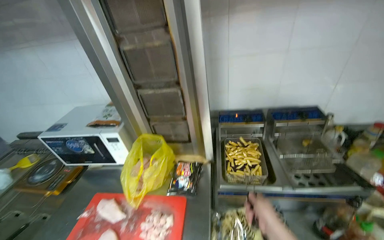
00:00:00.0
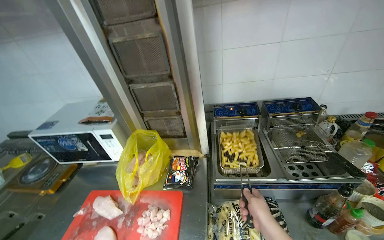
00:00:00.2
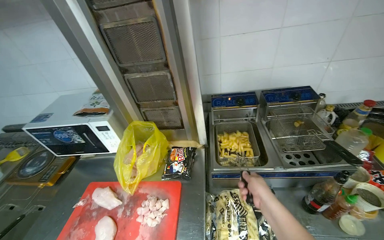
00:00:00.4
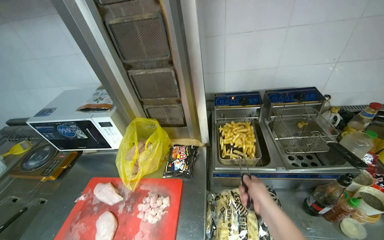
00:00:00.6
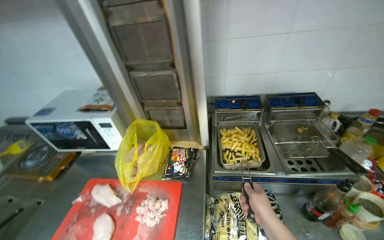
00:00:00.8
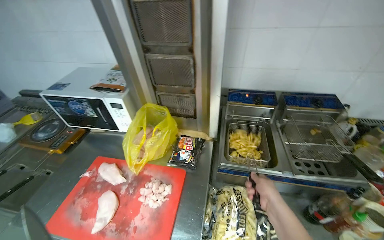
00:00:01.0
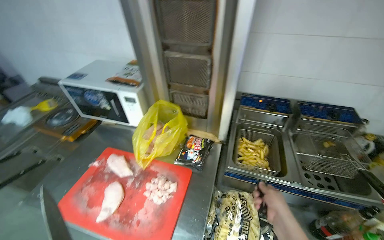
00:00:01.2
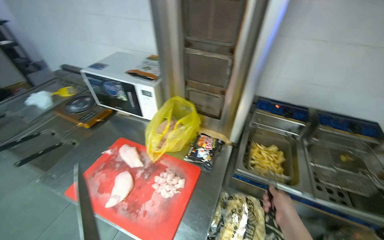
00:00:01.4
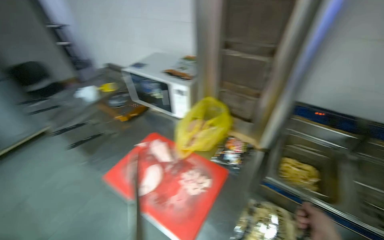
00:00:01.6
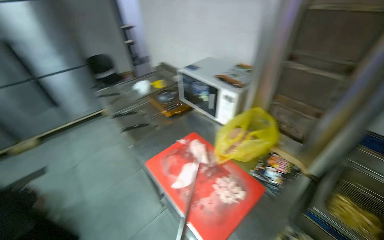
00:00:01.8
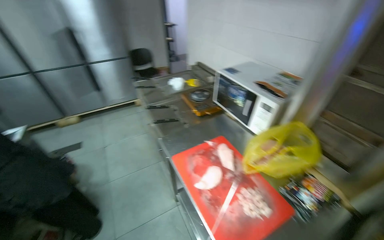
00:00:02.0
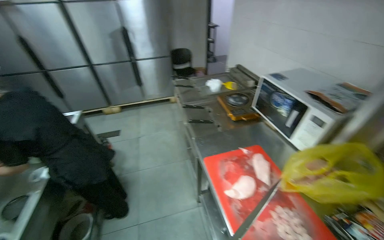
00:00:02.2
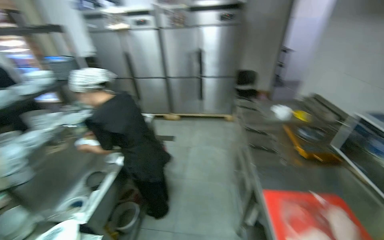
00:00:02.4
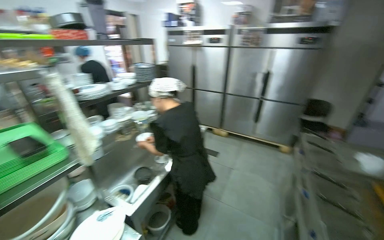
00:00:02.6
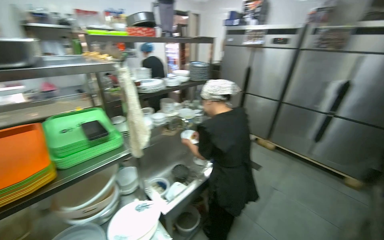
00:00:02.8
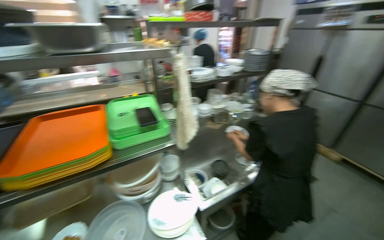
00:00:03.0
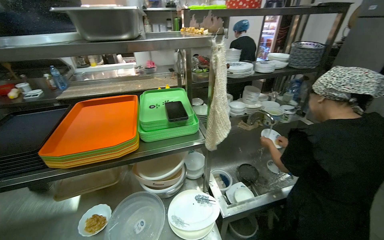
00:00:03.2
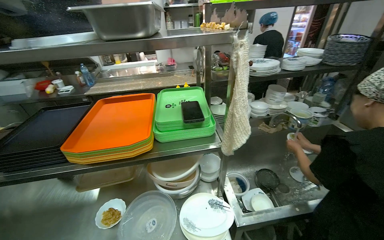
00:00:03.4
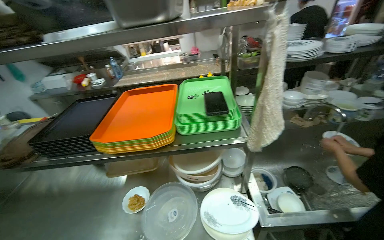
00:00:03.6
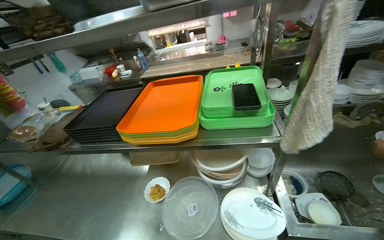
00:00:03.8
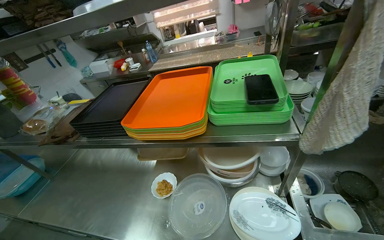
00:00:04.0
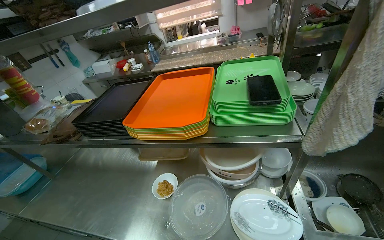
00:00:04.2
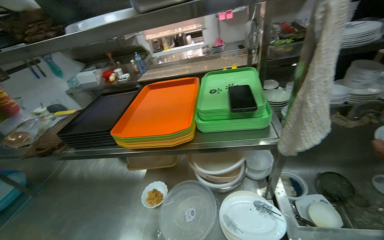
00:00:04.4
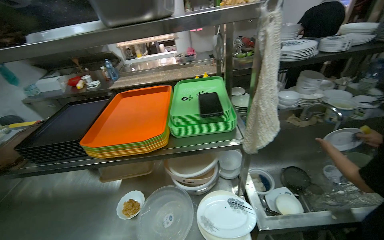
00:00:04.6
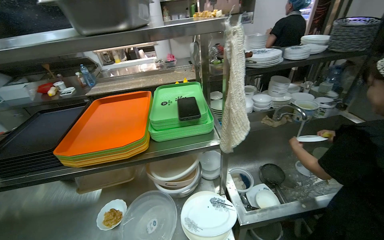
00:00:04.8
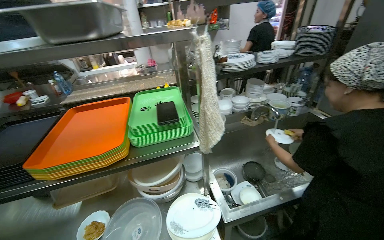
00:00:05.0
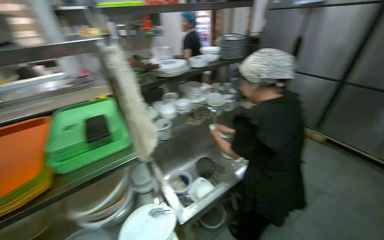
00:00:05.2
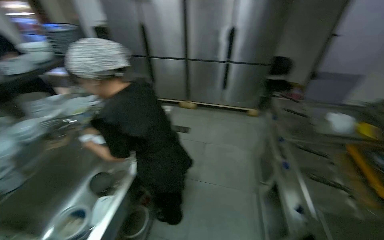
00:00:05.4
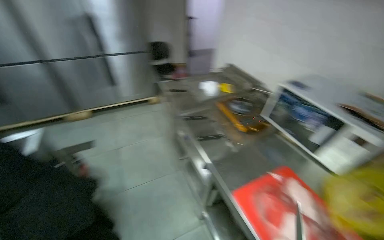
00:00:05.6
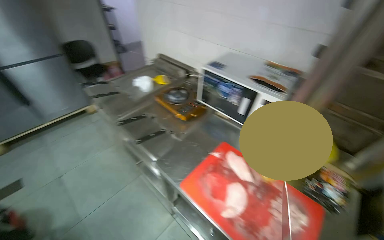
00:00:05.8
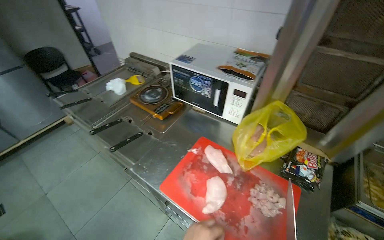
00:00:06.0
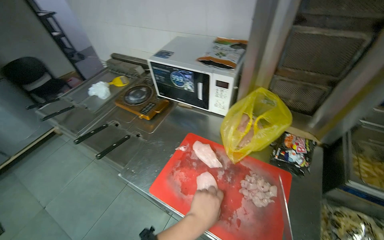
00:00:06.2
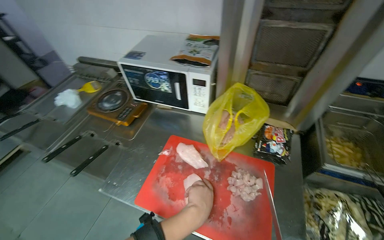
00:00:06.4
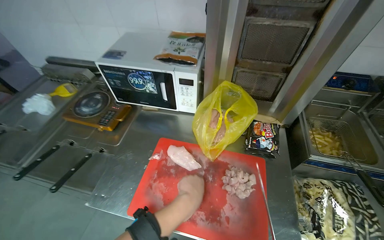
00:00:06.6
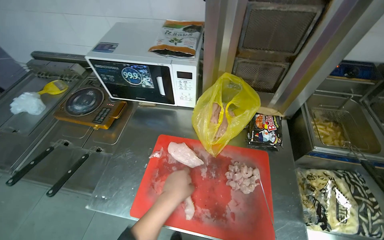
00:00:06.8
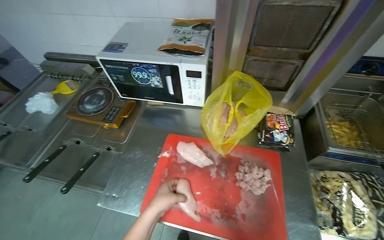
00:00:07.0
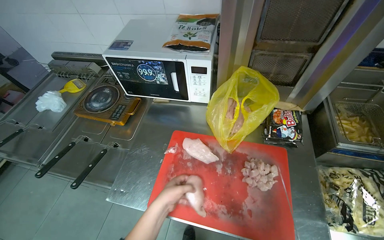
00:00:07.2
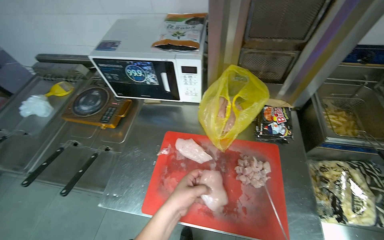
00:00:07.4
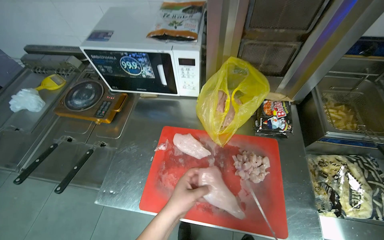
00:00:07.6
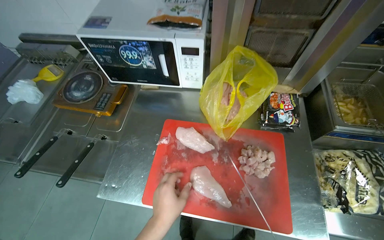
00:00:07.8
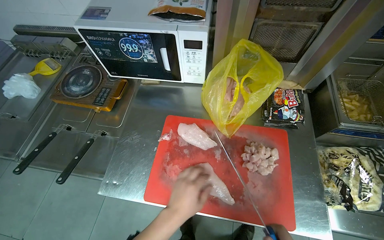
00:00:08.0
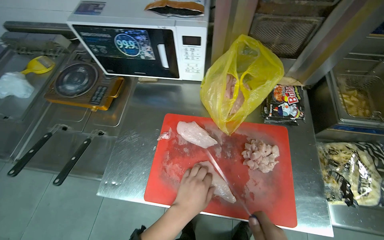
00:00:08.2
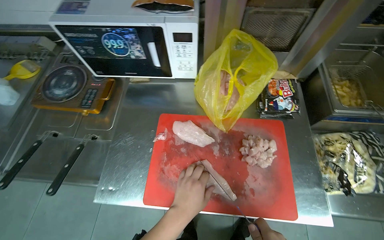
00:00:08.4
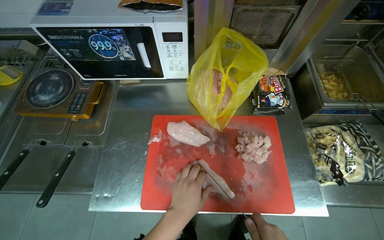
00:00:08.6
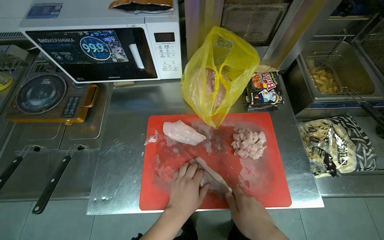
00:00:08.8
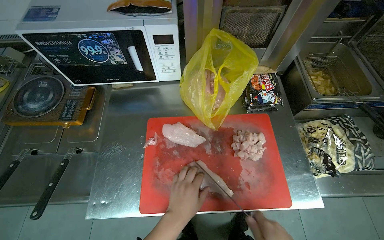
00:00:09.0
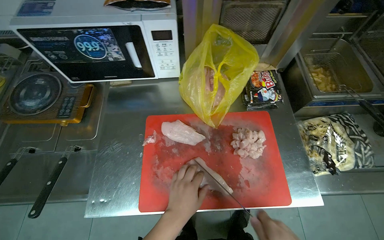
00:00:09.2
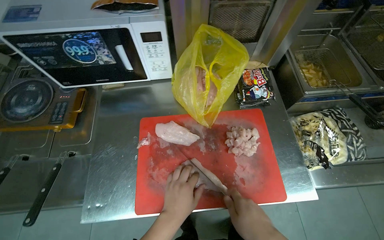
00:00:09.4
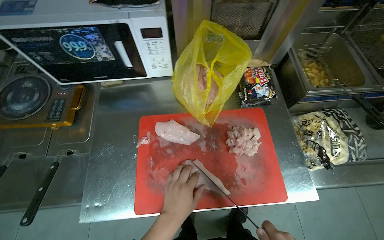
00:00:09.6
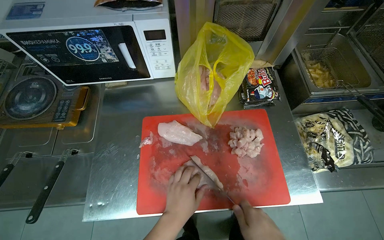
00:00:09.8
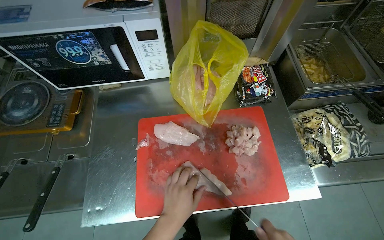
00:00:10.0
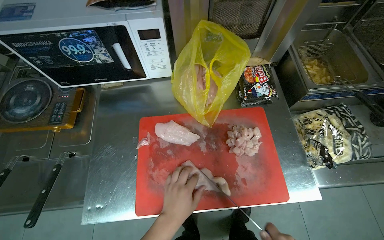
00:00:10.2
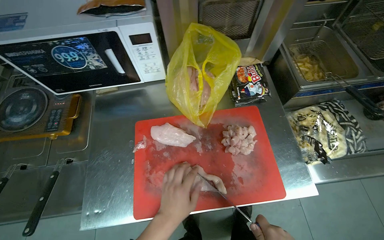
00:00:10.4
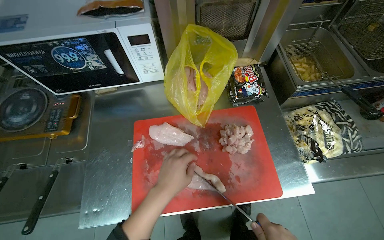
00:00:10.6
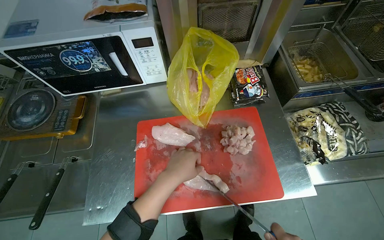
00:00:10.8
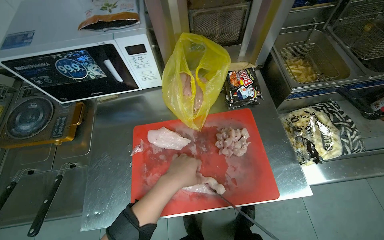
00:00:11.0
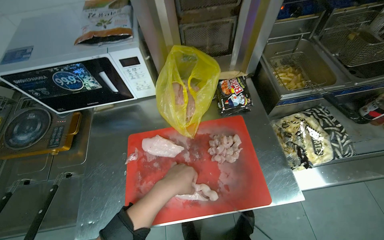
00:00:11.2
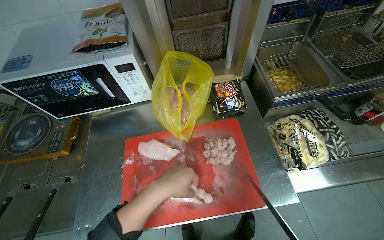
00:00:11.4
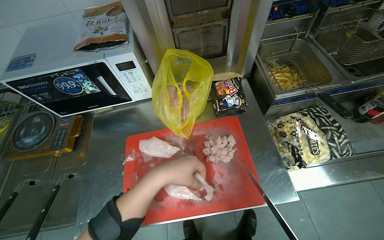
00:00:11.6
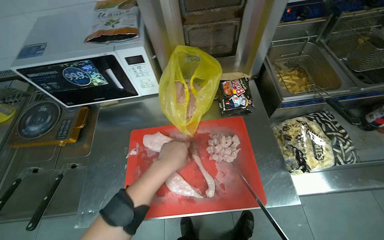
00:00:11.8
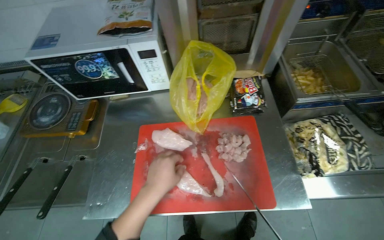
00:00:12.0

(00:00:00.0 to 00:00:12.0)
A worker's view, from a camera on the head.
Job: preparing food.
The whole recording: Cutting chicken on cutting board. The worker removes chicken from a bag and cuts it into pieces on a red cutting board.
00:00:00.0 - 00:00:01.6: The wearer's head swings approximately 25 degrees to the left.
00:00:01.6 - 00:00:03.0: The head travels approximately 50 cm. The head turns to the left by roughly 120 degrees.
00:00:03.0 - 00:00:04.4: The head turns to the left by approximately 35 degrees.
00:00:04.4 - 00:00:06.0: The head travels approximately 60 cm. The wearer's head swings some 150 degrees to the right.
00:00:06.0 - 00:00:07.6: The head rotates about 25 degrees to the right.
00:00:10.4 - 00:00:12.0: The left hand moves up the picture, approximately 10 cm.

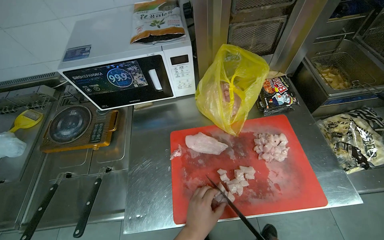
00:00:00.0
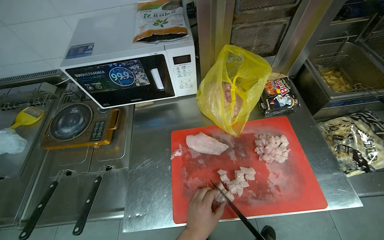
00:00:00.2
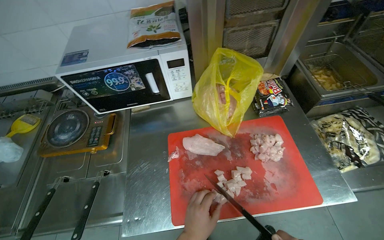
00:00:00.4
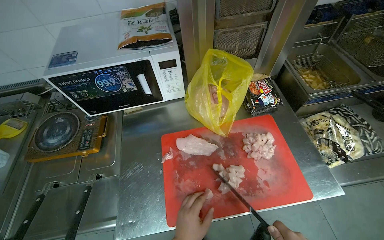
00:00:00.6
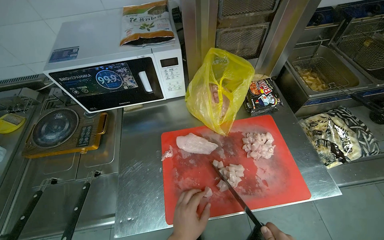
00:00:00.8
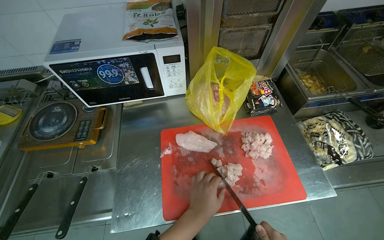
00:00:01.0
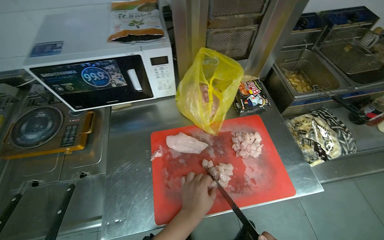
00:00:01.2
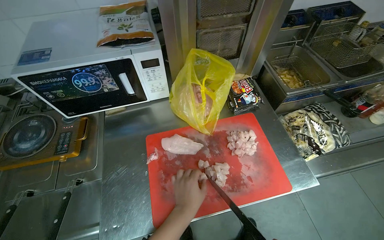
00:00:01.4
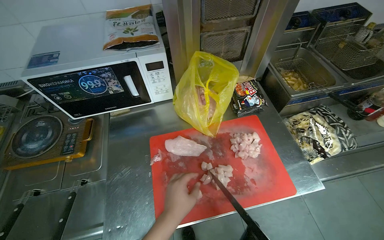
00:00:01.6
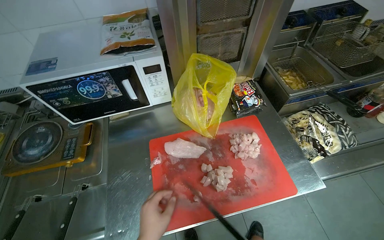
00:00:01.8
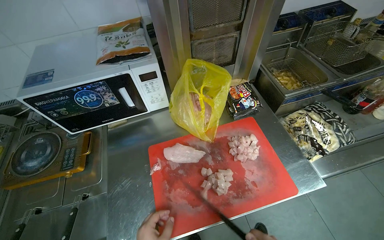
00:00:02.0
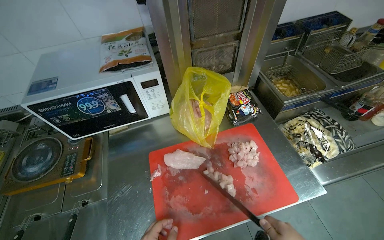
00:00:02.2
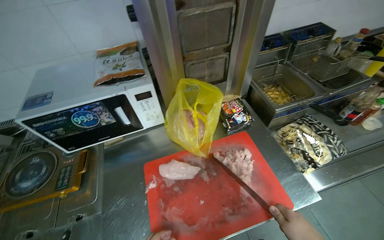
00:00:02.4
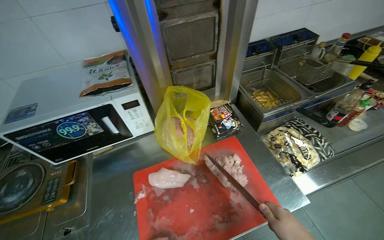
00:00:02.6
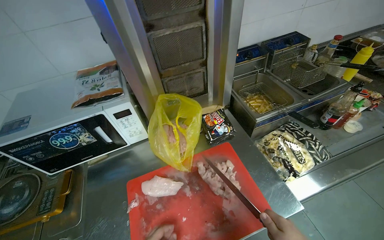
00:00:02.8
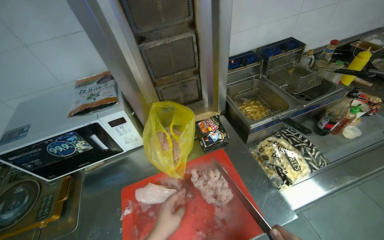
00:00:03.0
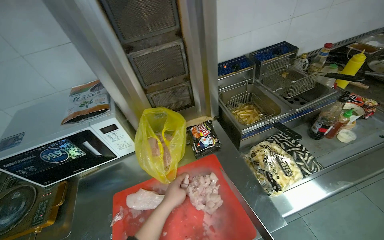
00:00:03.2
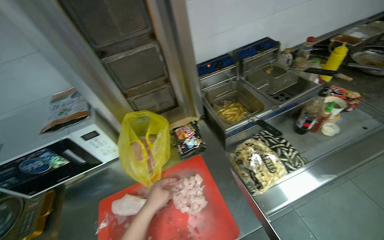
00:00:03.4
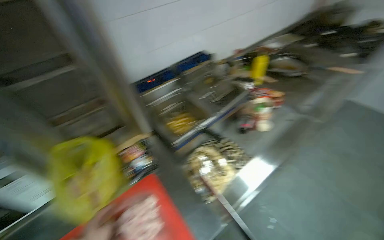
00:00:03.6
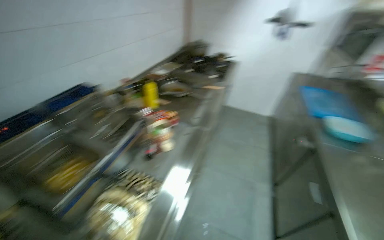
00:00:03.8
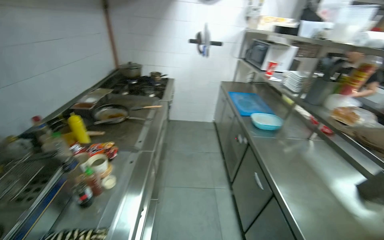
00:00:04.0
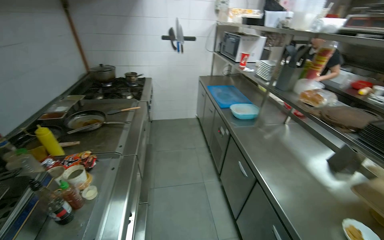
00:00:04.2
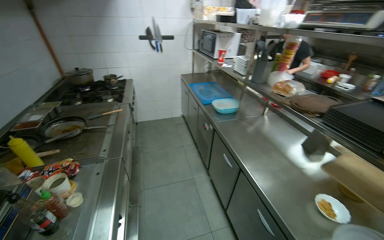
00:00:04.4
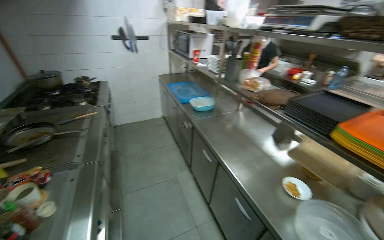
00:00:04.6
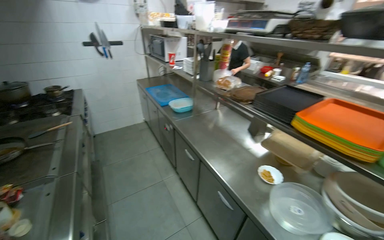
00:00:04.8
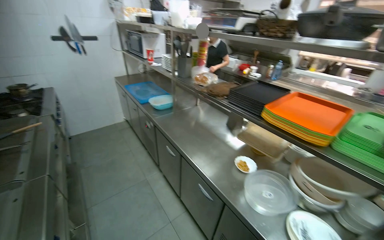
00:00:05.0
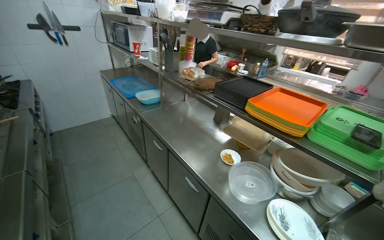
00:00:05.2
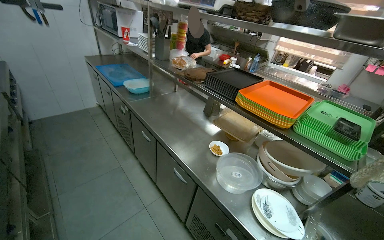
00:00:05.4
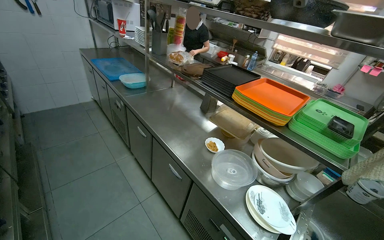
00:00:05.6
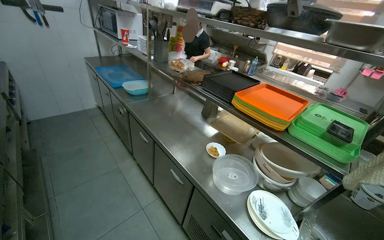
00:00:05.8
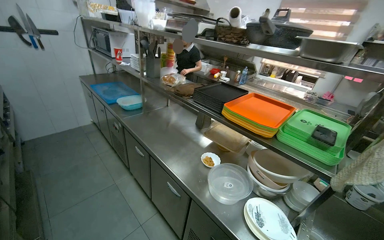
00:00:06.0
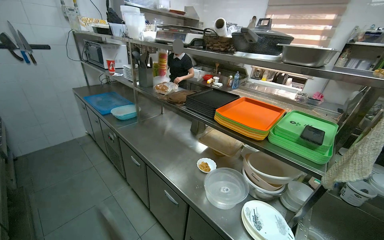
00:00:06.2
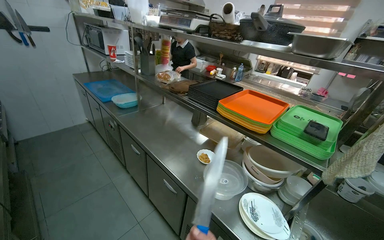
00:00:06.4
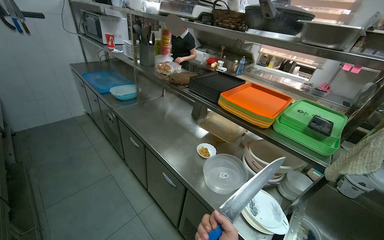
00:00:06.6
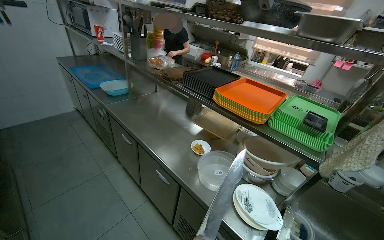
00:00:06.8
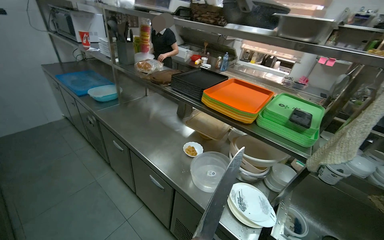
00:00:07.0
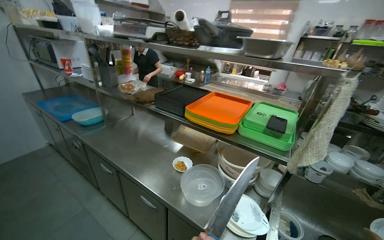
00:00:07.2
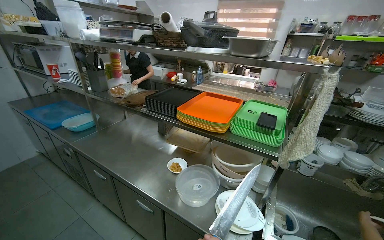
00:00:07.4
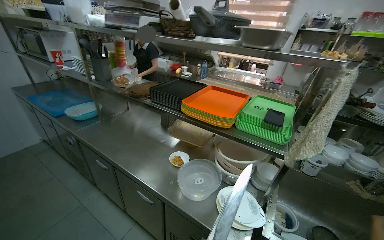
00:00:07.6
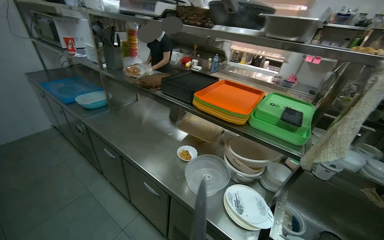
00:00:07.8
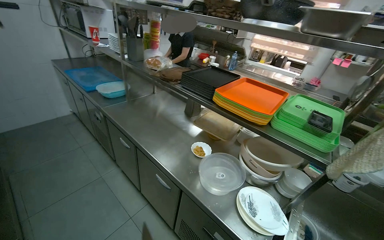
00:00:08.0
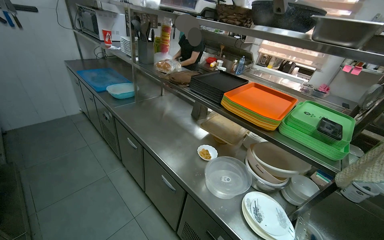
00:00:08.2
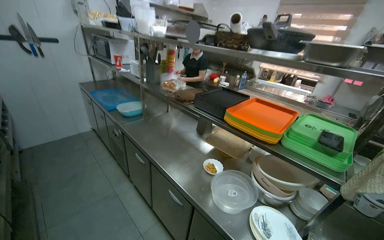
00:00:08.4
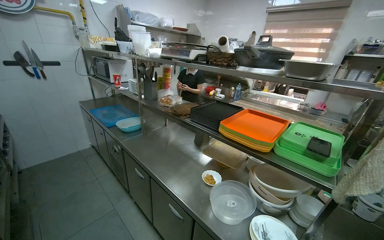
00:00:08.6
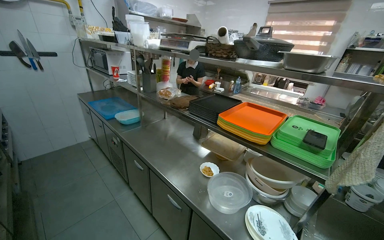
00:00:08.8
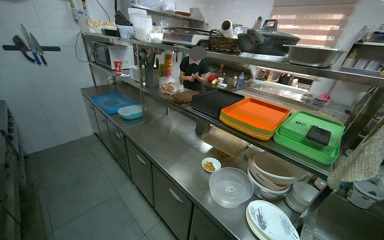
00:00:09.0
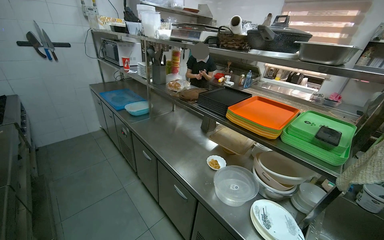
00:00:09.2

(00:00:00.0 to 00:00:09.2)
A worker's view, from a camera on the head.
Job: preparing food.
The whole recording: Cutting chicken on cutting board. The worker removes chicken from a bag and cuts it into pieces on a red cutting board.
00:00:03.0 - 00:00:04.6: The wearer moves approximately 40 cm. The head rotates approximately 95 degrees to the right. The wearer looks roughly 15 degrees further upward.
00:00:04.6 - 00:00:06.2: The head turns to the right by approximately 25 degrees.
